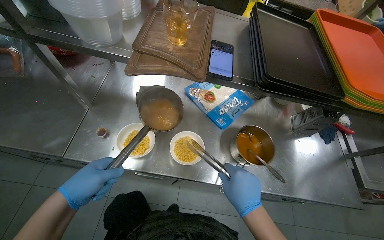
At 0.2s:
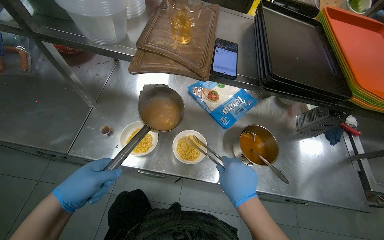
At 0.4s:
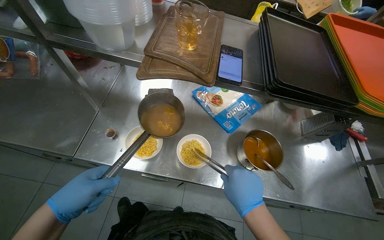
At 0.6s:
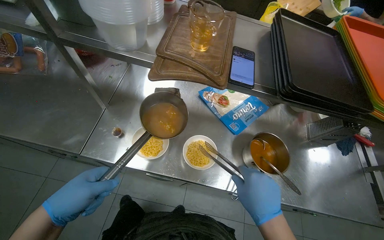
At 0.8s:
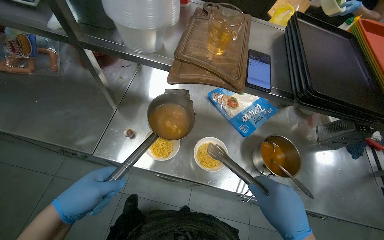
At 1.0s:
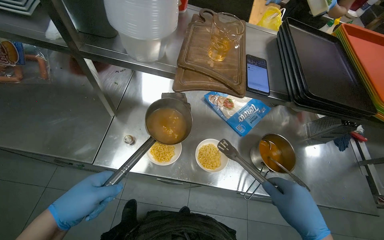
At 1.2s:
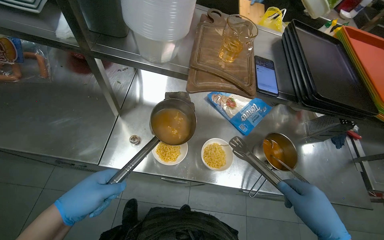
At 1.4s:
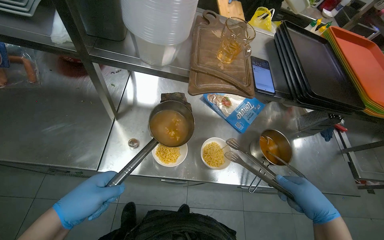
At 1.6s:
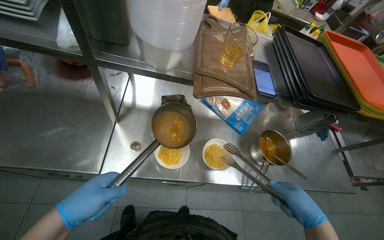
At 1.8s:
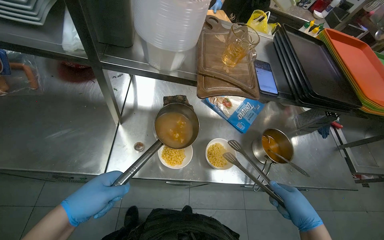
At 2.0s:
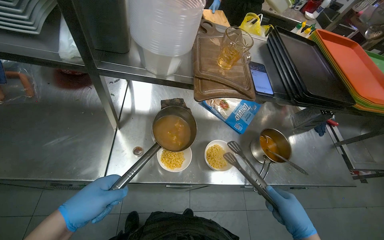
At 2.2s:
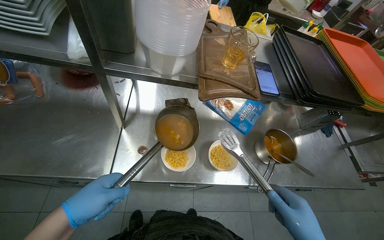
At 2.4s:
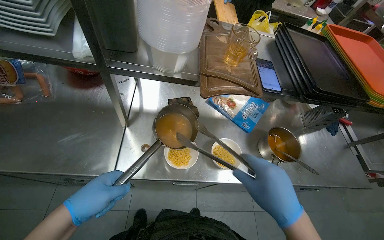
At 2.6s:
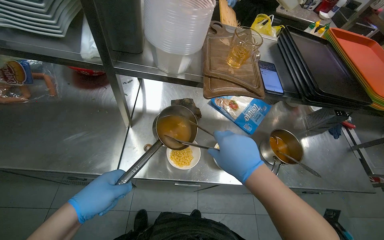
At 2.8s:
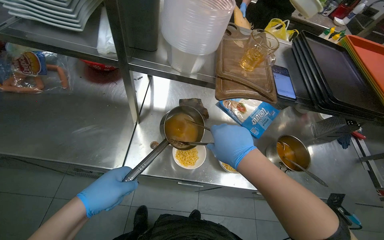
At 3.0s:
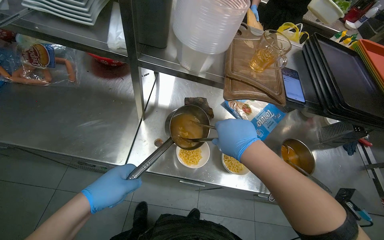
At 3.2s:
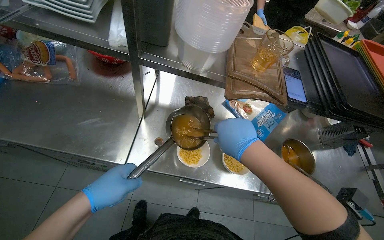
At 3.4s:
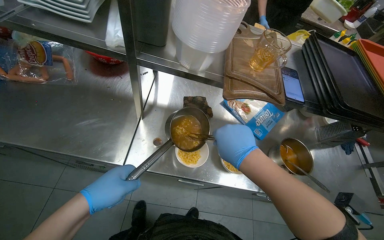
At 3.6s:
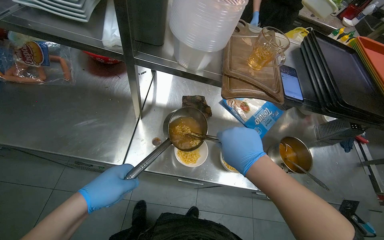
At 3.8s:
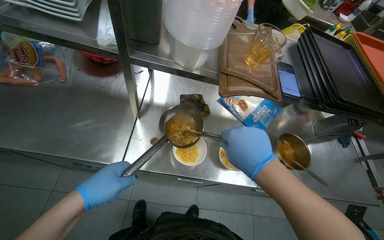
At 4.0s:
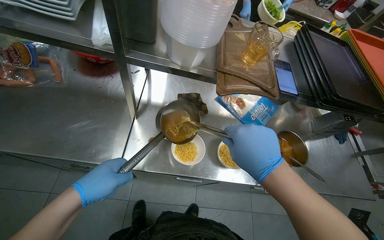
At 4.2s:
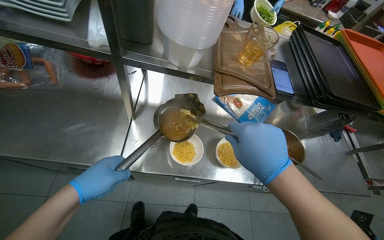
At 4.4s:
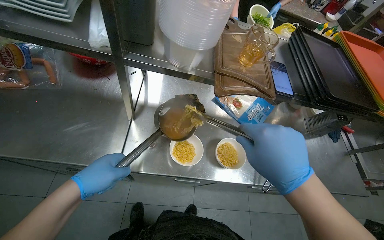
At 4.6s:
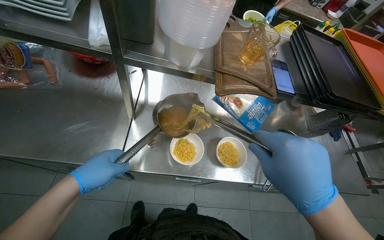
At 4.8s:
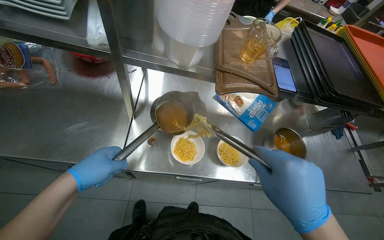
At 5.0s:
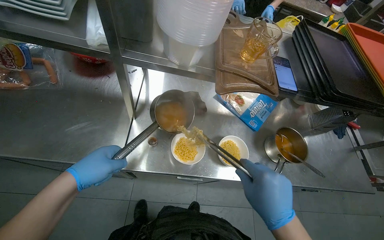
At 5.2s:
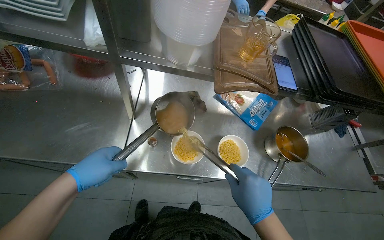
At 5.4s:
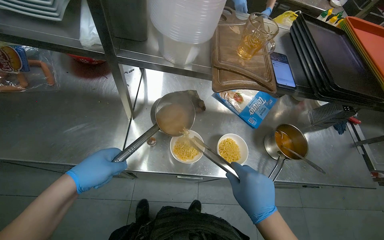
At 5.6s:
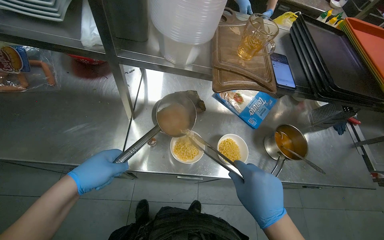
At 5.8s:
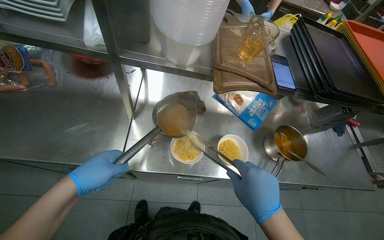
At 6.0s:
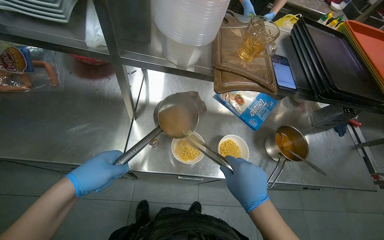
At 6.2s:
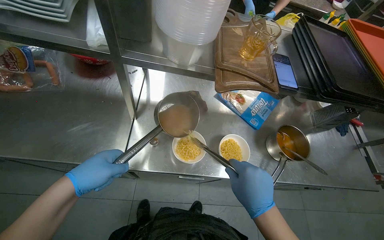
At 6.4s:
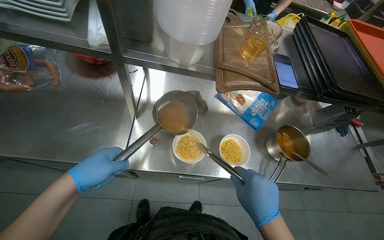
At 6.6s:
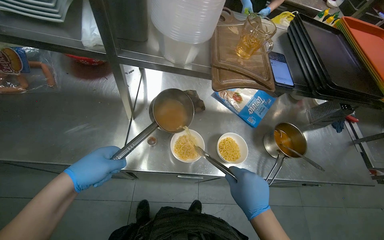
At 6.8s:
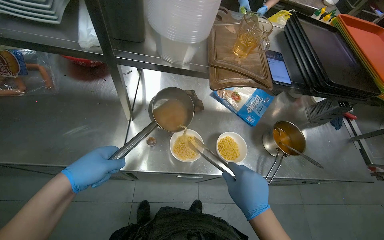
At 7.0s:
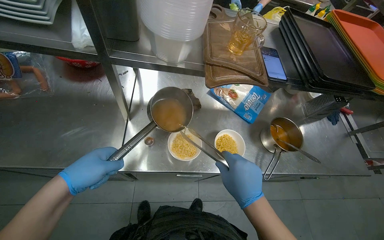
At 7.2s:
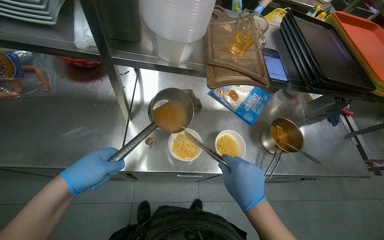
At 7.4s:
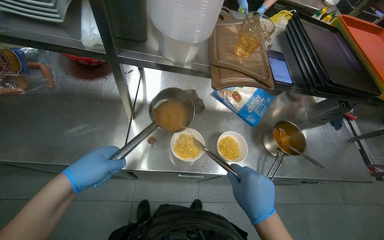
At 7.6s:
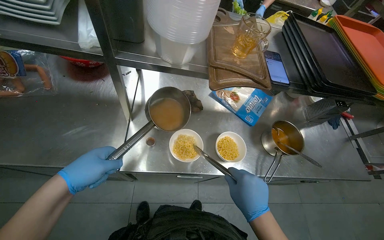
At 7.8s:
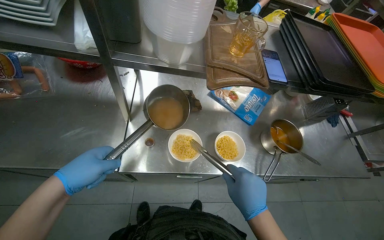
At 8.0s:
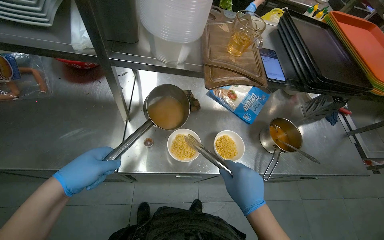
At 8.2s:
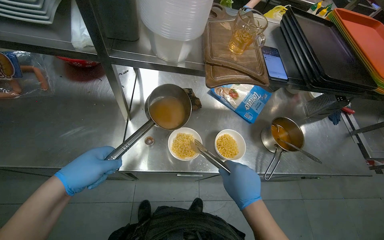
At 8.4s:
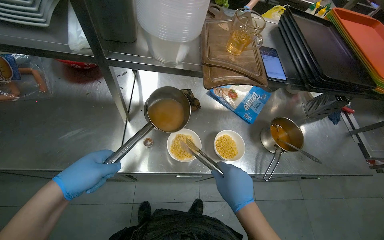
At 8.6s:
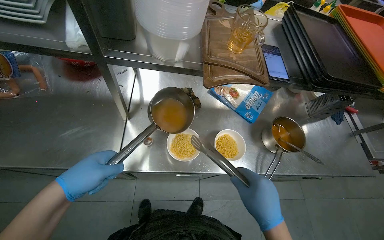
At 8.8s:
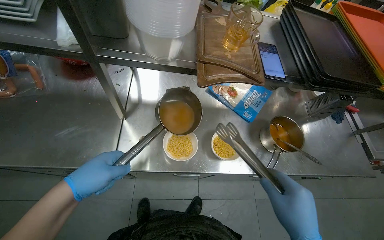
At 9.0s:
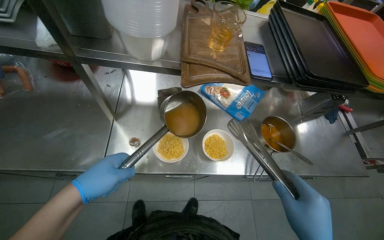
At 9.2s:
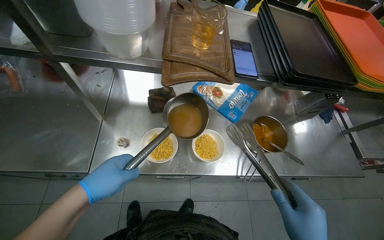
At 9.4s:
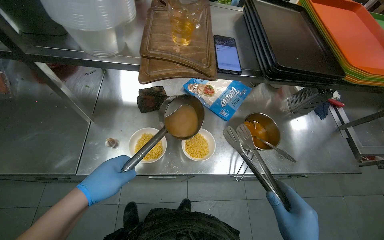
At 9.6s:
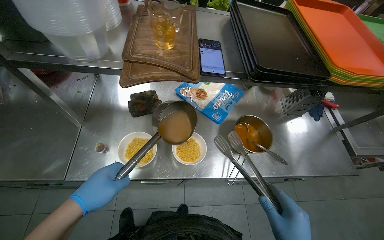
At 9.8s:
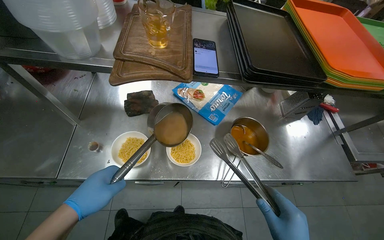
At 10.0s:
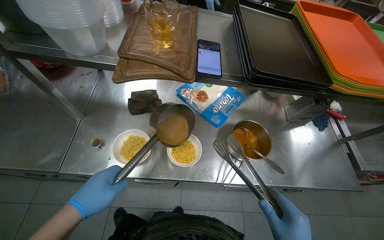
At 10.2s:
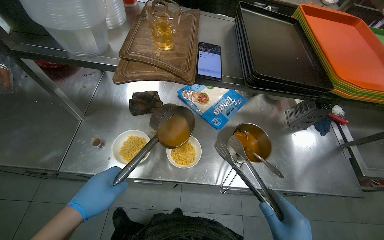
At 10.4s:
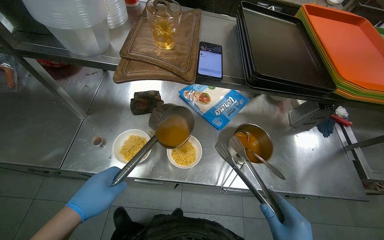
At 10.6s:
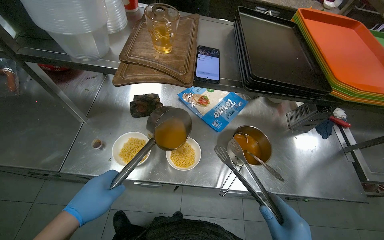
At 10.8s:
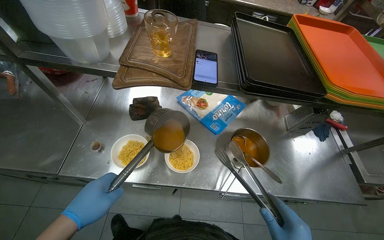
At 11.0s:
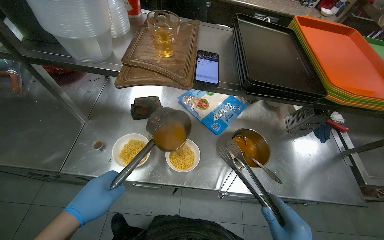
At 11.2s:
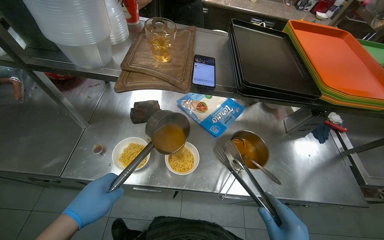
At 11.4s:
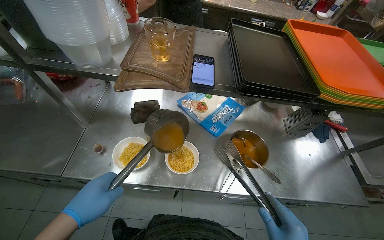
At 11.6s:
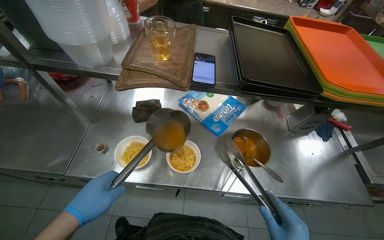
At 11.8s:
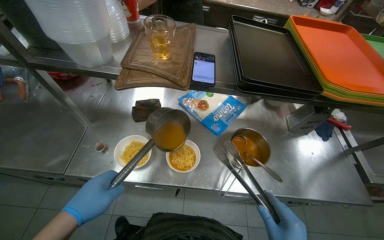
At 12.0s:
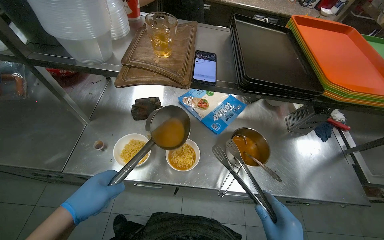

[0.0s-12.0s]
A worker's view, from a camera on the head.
Job: preparing food.
The whole recording: Serving noodle soup into bowls. The worker transfers cooked noodles and ladles soup into two serving bowls.
3.0s to 4.4s: The right hand shifts approximately 10 cm nearer to the camera.
4.4s to 6.0s: The right hand travels farther from the camera and down the picture by approximately 15 cm.
6.0s to 7.6s: The hands are busy where they are.
7.6s to 9.0s: The left hand moves to the right, approximately 15 cm.

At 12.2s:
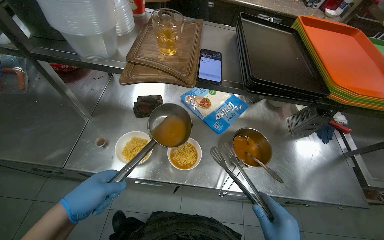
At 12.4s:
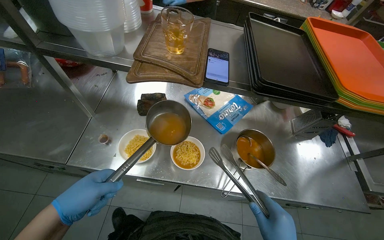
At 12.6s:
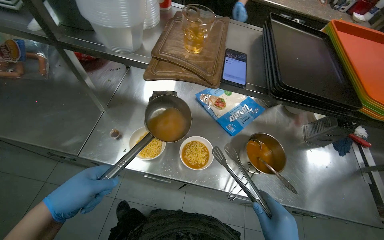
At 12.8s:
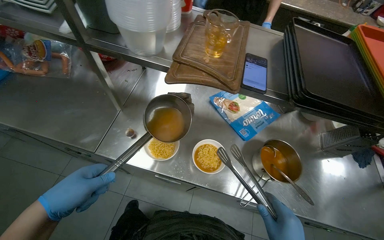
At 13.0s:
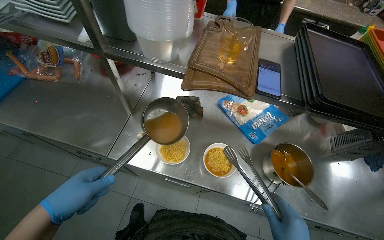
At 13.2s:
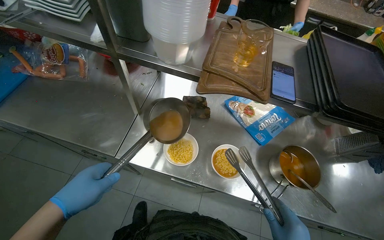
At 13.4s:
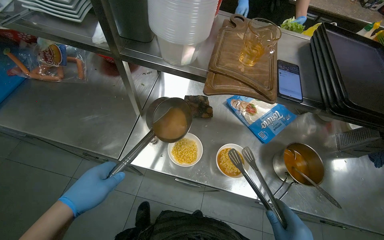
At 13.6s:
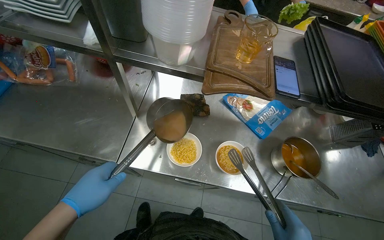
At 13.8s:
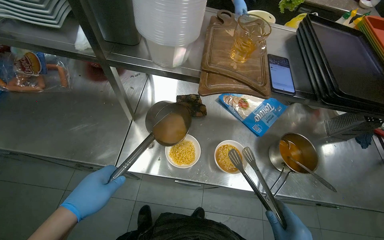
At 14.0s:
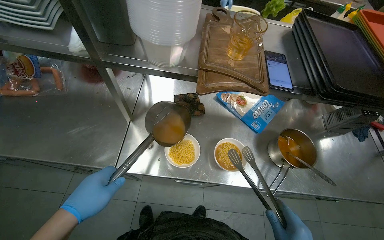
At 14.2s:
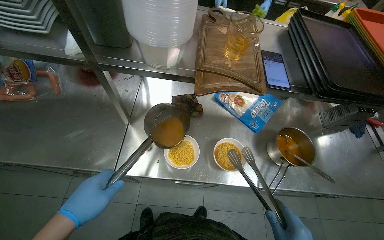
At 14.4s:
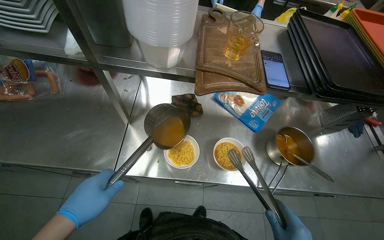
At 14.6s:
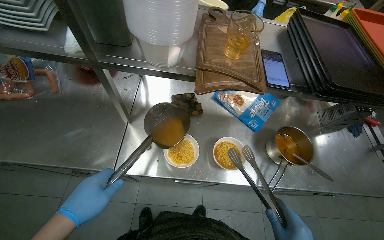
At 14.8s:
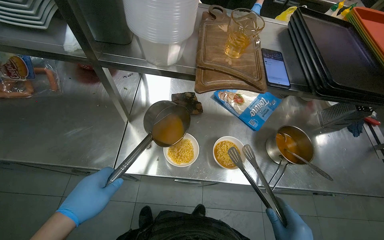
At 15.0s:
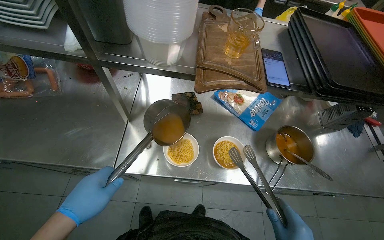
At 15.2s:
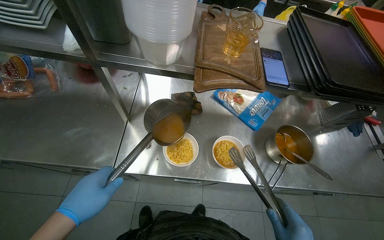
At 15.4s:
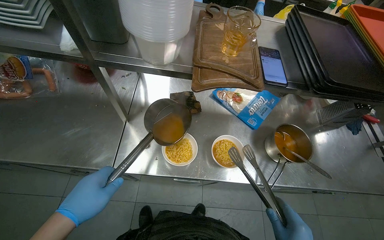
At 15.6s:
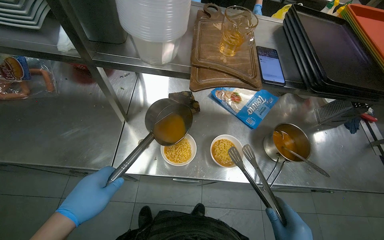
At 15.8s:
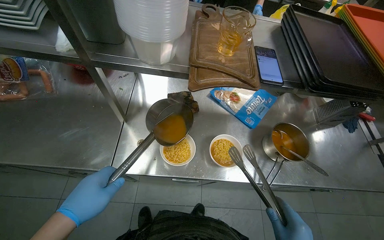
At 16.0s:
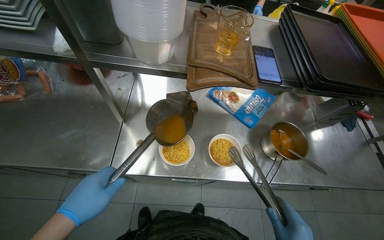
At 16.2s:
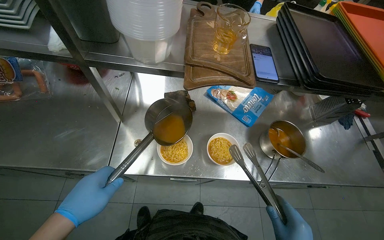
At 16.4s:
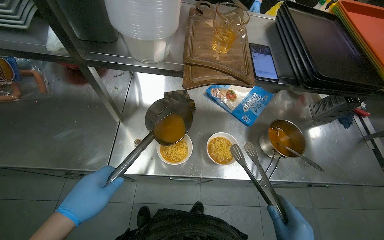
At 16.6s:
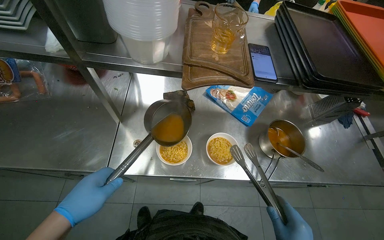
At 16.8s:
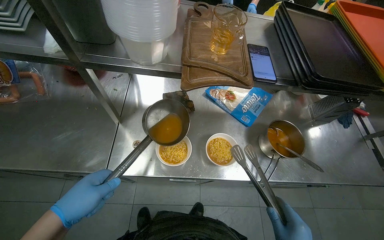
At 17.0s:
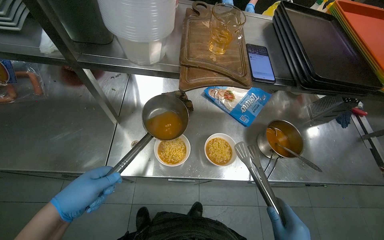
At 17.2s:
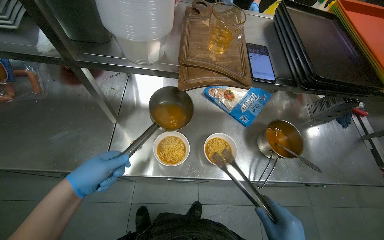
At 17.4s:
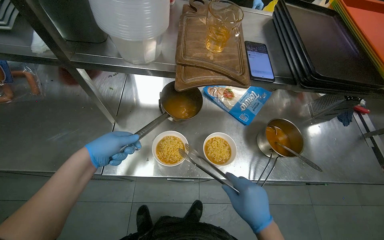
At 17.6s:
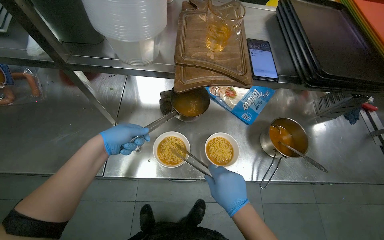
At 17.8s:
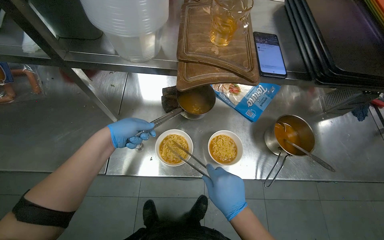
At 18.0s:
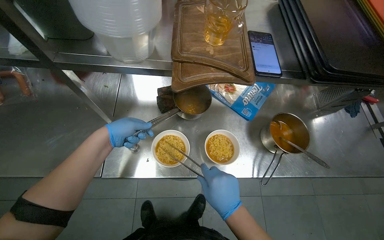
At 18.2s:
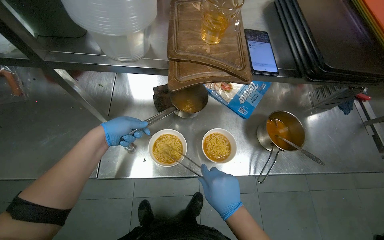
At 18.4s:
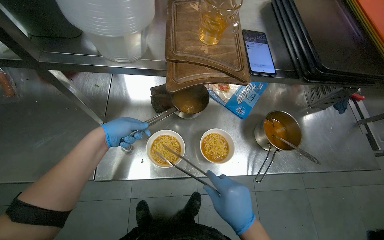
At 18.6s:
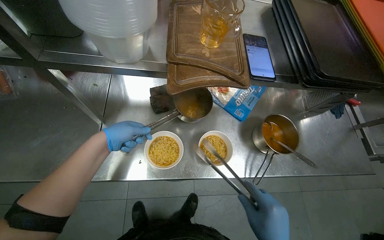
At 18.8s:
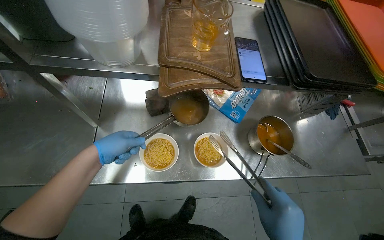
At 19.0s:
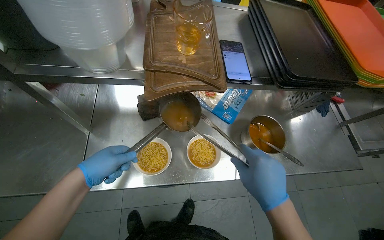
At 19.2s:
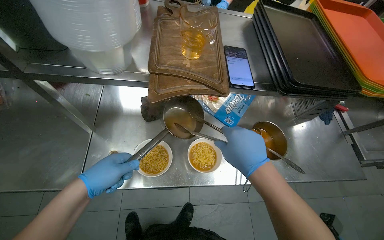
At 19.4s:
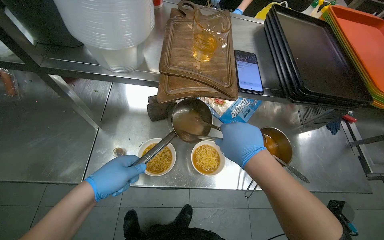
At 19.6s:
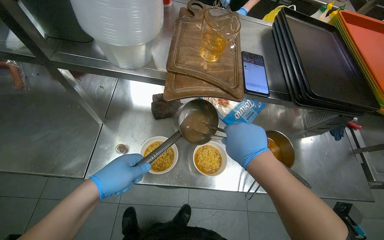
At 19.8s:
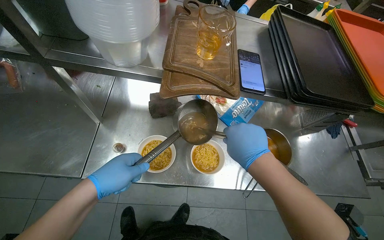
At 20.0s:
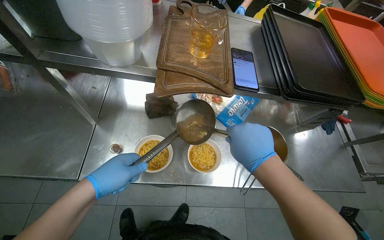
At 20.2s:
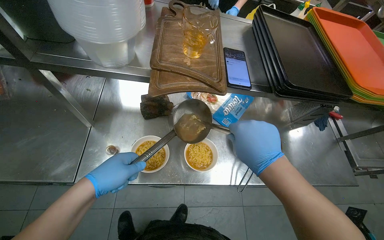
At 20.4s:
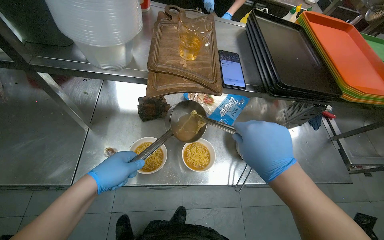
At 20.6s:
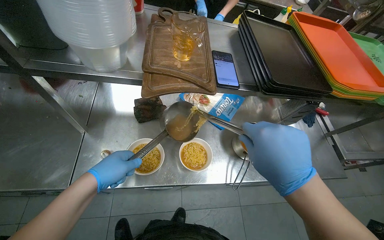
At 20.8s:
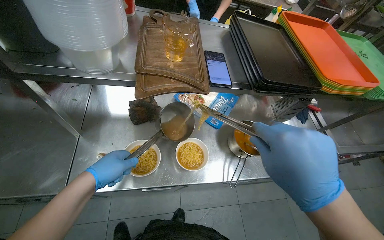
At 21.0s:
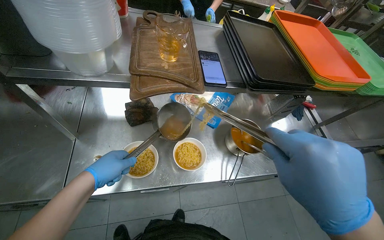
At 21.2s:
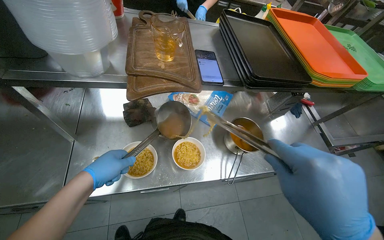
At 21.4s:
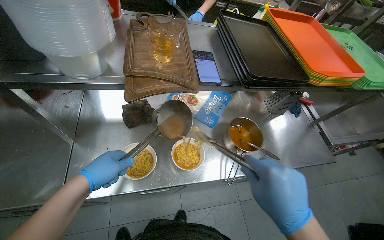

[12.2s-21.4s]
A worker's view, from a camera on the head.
Job: preparing food.
The whole recording: Serving noodle soup into bowls. The worker transfers cooked noodles and ladles soup into two serving bowls.
16.8s to 18.4s: The left hand shifts some 25 cm farther from the camera and up the picture.
18.4s to 19.8s: The left hand moves nearer to the camera, to the right and down the picture, some 25 cm.
19.8s to 21.4s: The right hand heads down the picture and nearer to the camera, covering about 20 cm.
